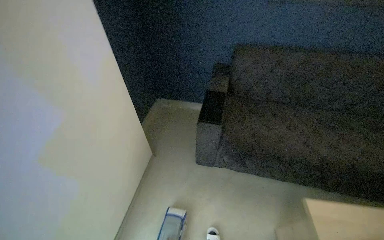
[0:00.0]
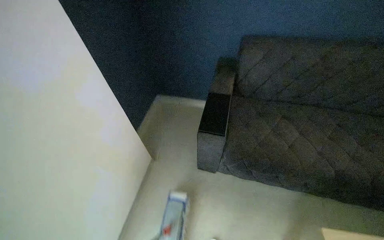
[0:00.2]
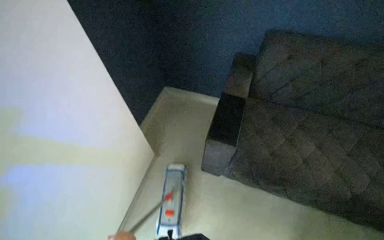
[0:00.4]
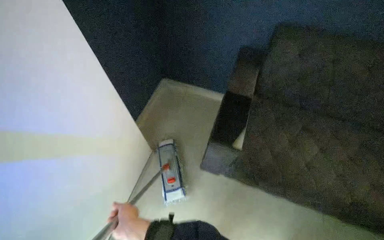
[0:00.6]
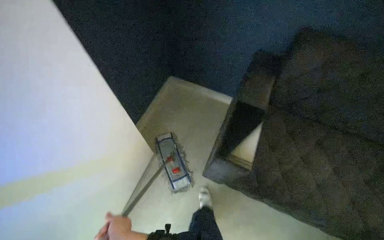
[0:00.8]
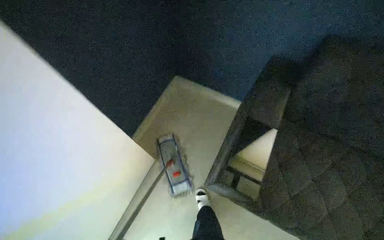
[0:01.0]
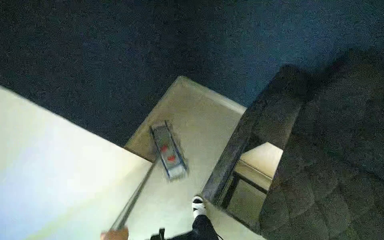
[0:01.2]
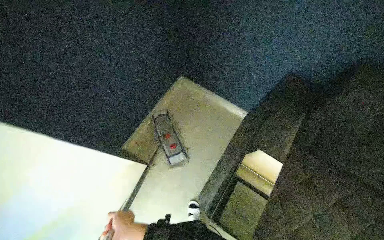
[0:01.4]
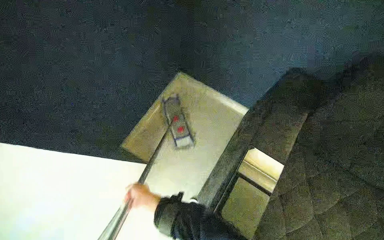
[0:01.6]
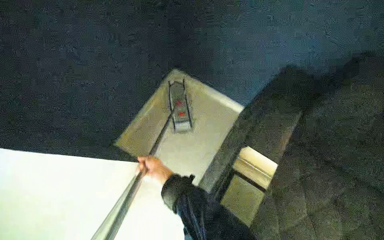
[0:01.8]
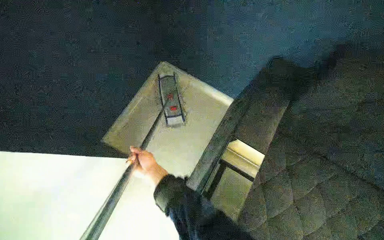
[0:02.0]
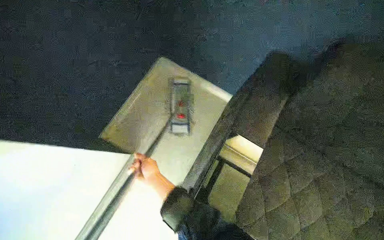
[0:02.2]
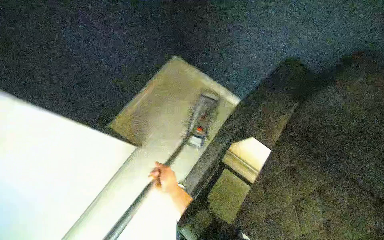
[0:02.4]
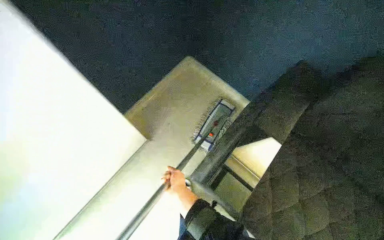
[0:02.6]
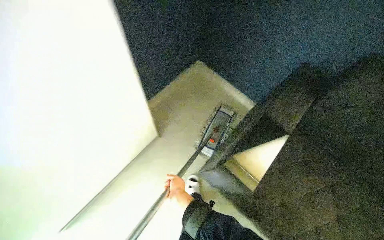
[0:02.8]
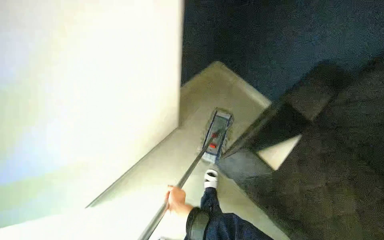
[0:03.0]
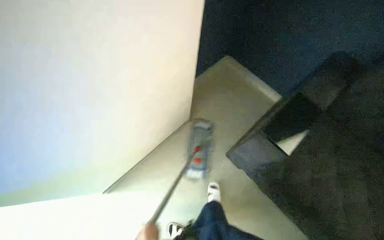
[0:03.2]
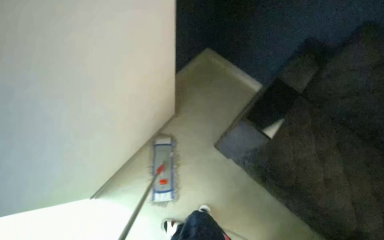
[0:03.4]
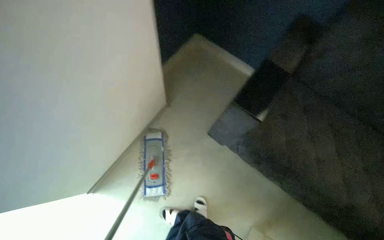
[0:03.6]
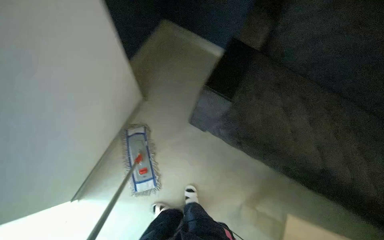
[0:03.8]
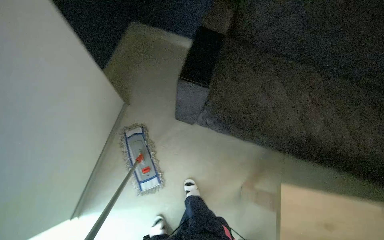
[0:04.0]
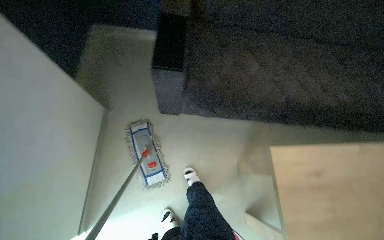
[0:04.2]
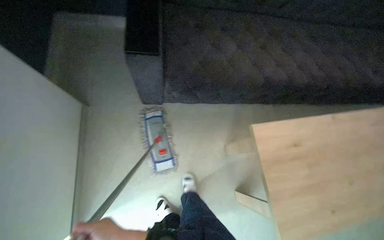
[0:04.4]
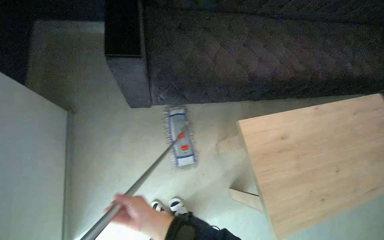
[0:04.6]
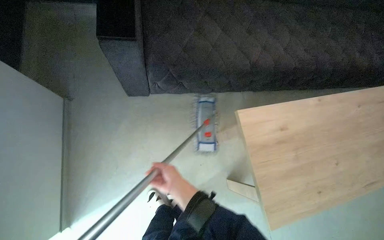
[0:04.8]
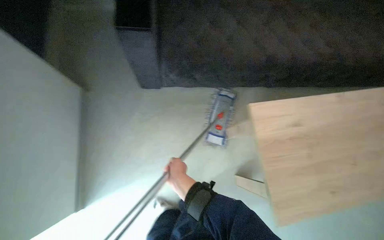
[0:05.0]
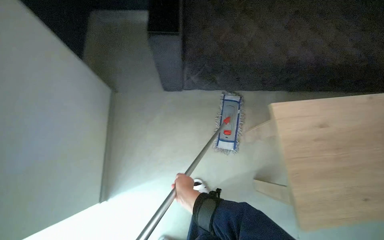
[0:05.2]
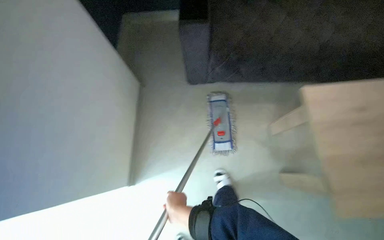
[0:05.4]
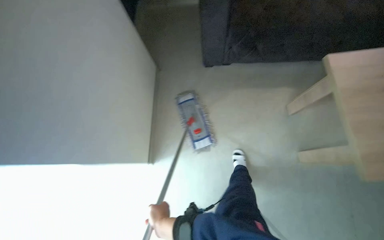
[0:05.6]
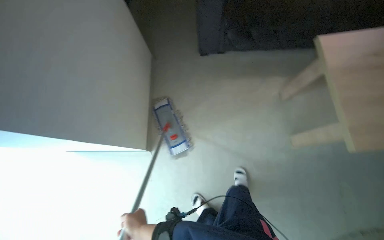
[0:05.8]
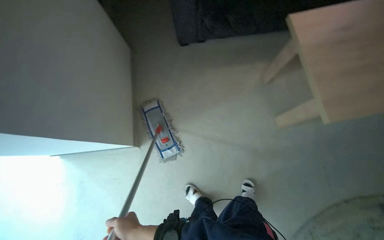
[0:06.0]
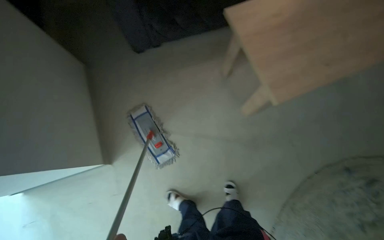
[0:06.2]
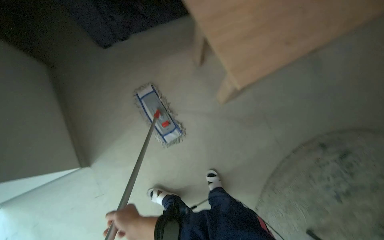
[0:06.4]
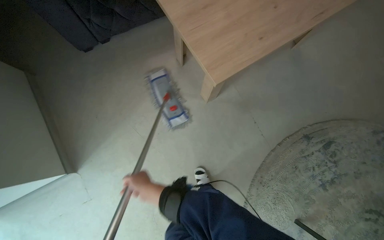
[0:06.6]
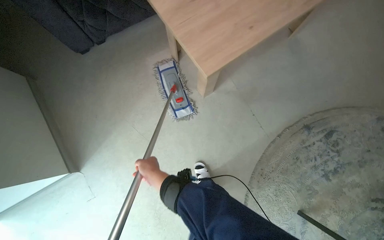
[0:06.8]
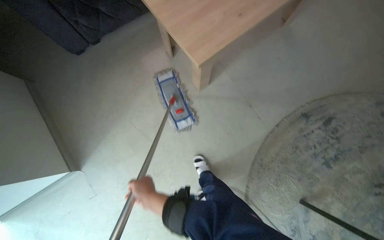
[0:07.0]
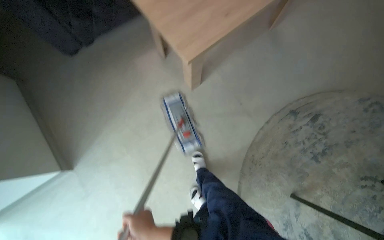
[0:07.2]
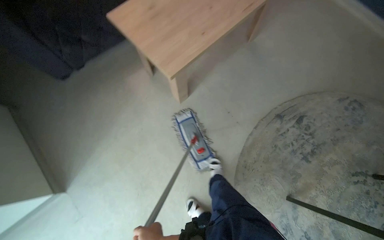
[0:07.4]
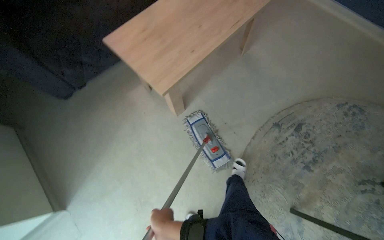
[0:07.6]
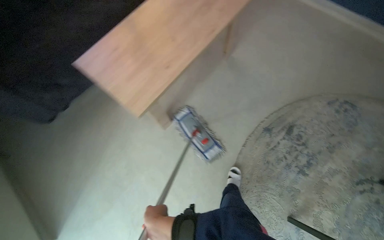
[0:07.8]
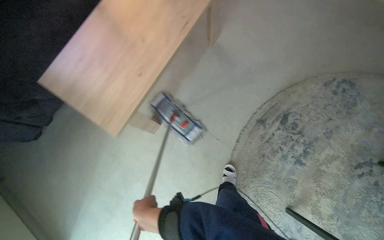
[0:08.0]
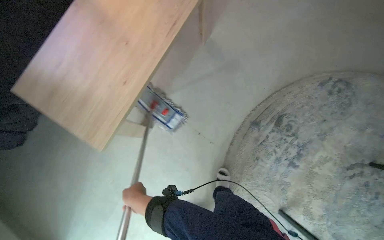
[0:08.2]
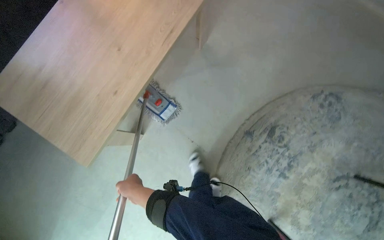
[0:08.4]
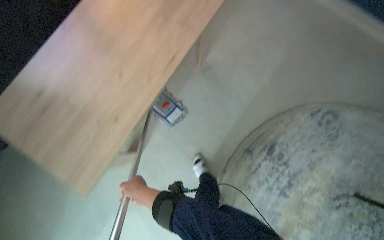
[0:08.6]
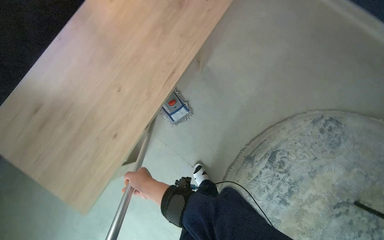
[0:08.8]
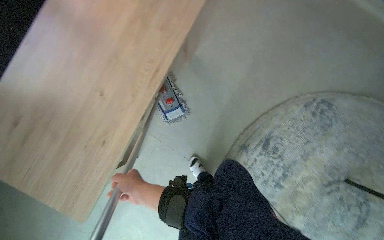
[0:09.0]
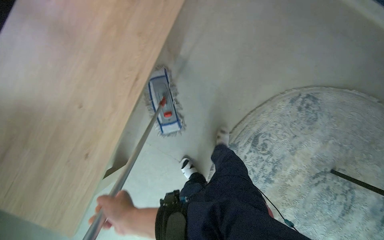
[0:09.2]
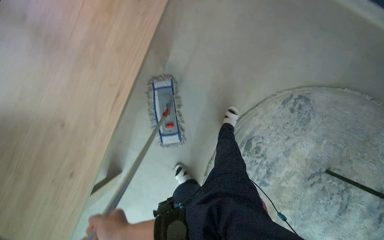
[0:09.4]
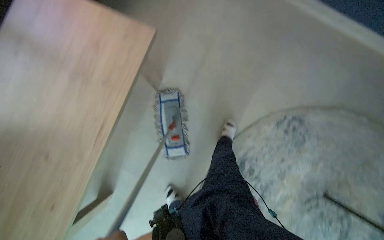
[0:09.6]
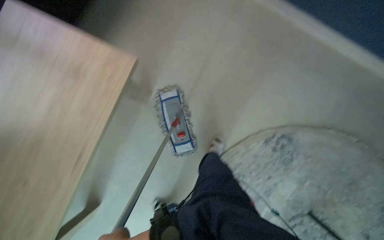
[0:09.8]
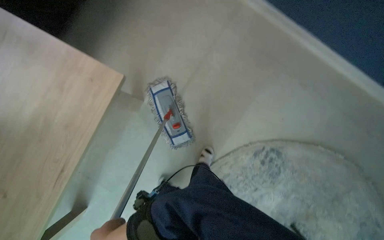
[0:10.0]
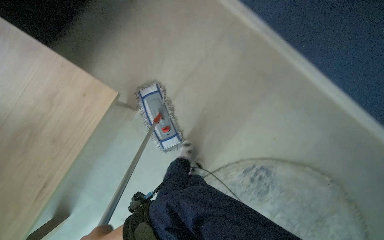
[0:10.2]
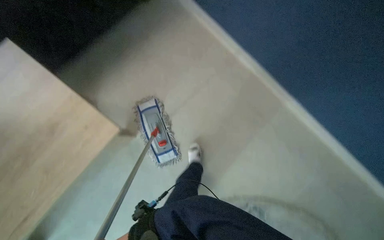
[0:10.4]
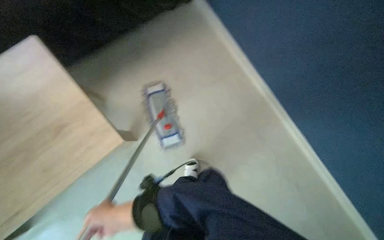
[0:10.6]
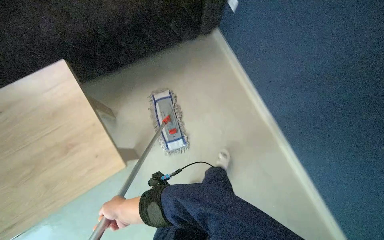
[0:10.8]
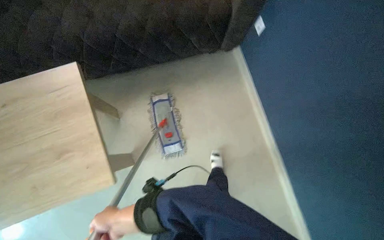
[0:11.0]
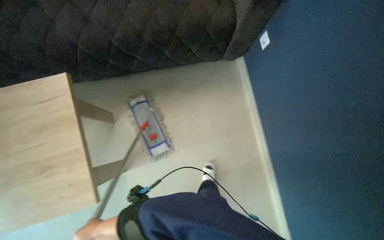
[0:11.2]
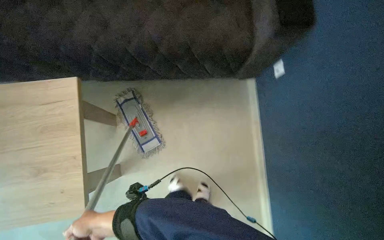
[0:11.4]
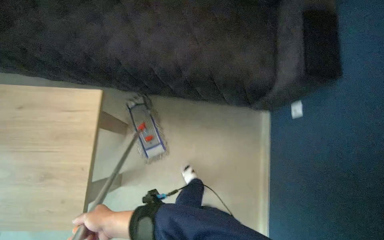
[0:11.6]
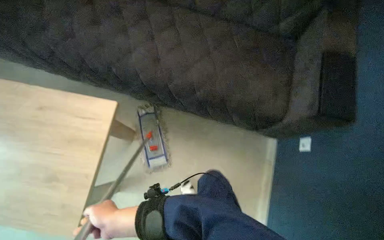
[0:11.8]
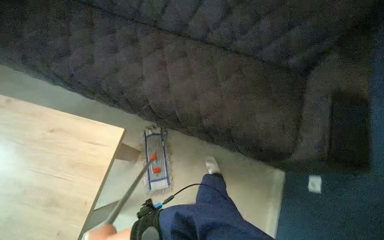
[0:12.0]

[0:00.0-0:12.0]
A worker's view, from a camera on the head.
Job: mopping floor.
The whole recording: Mopping floor. The worker mops the floor with a flat mop.
0:06.0 to 0:07.6: The camera travels to the right, roughly 60 cm. The scene rotates counterclockwise by roughly 35 degrees.
0:07.6 to 0:09.0: The wearer moves some 60 cm.
0:09.0 to 0:10.4: The camera travels approximately 40 cm.
0:10.4 to 0:12.0: The camera is carried about 50 cm. The wearer's head swings some 55 degrees to the left.

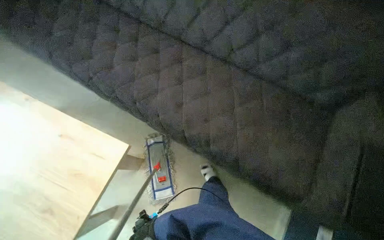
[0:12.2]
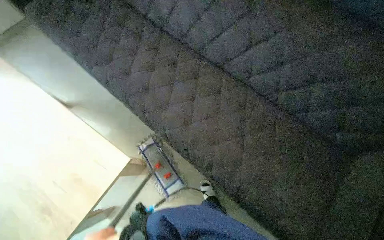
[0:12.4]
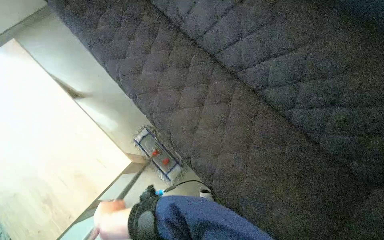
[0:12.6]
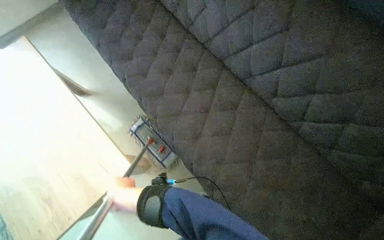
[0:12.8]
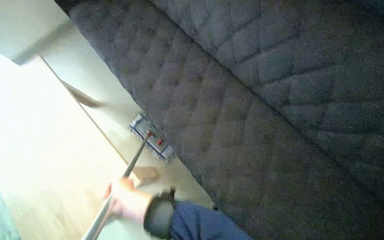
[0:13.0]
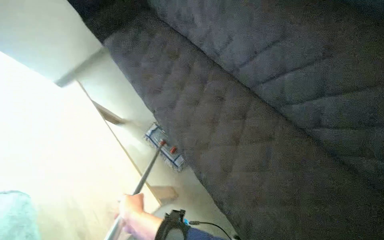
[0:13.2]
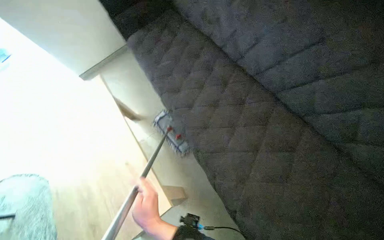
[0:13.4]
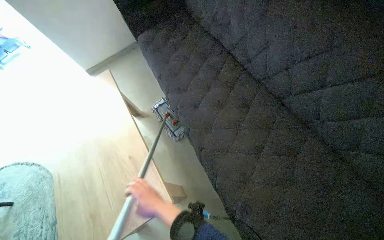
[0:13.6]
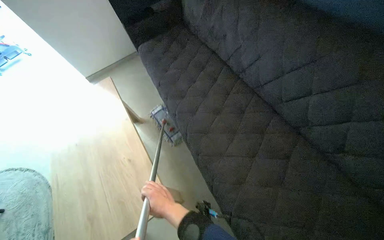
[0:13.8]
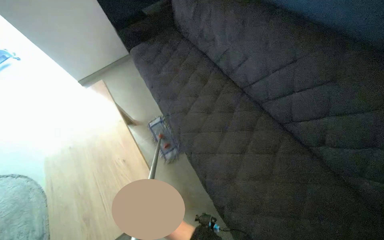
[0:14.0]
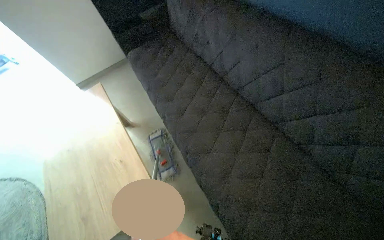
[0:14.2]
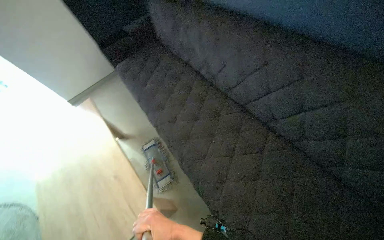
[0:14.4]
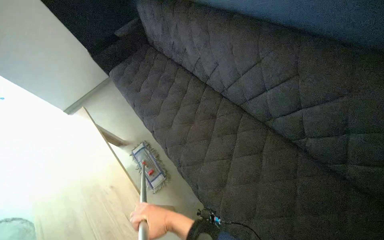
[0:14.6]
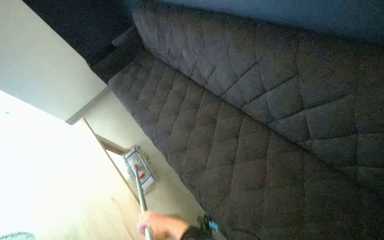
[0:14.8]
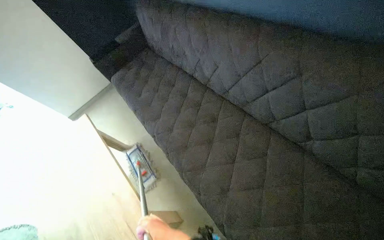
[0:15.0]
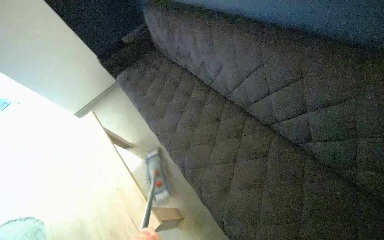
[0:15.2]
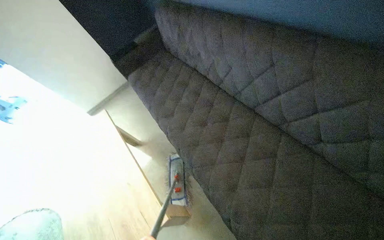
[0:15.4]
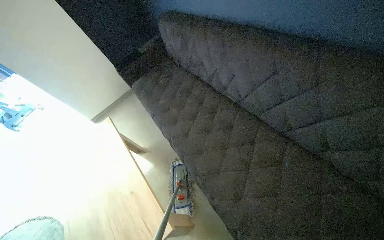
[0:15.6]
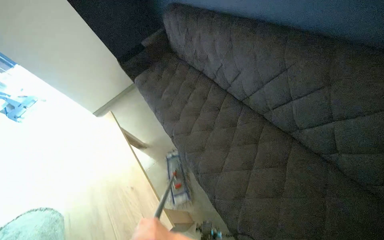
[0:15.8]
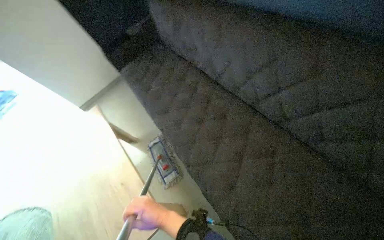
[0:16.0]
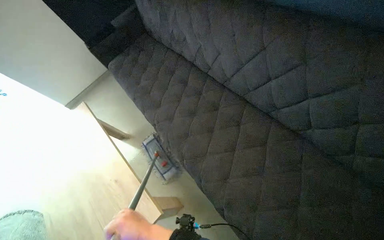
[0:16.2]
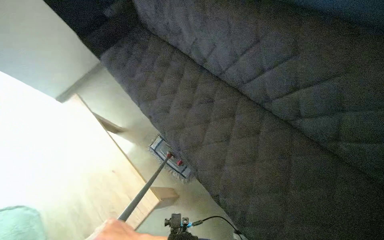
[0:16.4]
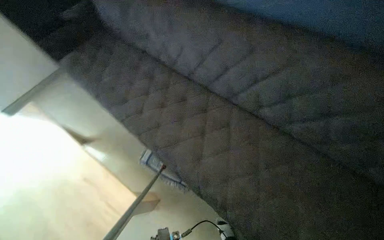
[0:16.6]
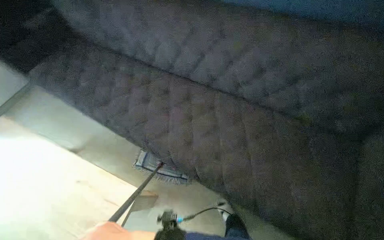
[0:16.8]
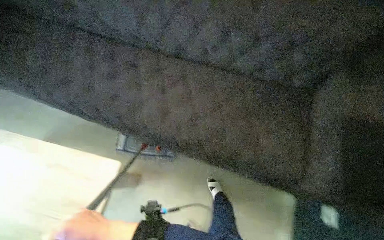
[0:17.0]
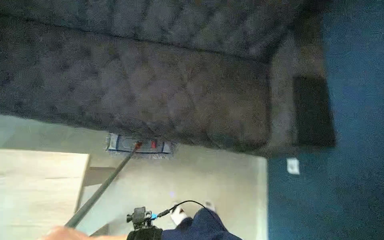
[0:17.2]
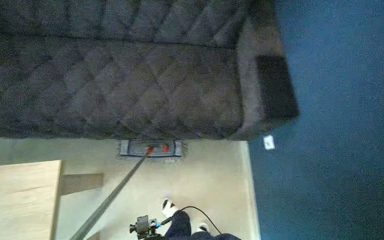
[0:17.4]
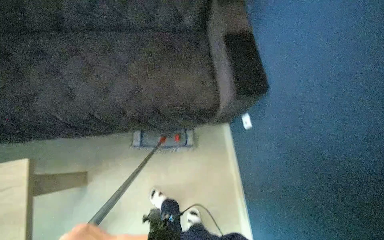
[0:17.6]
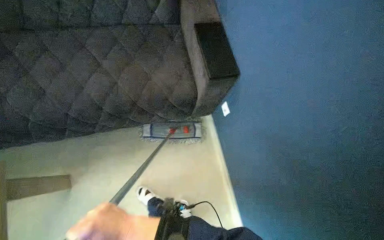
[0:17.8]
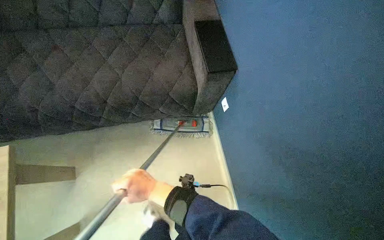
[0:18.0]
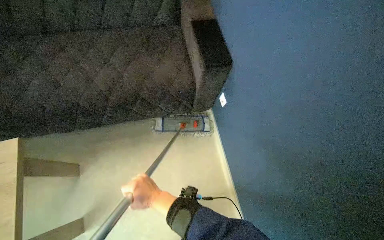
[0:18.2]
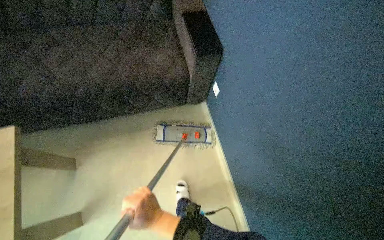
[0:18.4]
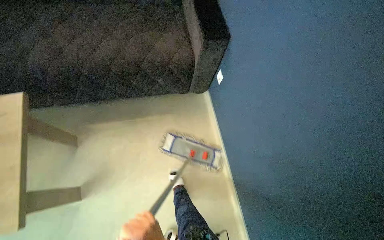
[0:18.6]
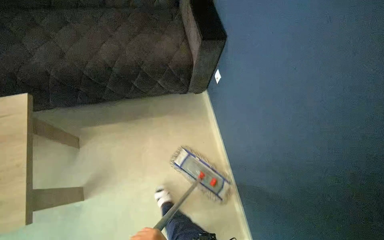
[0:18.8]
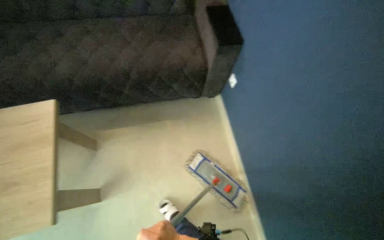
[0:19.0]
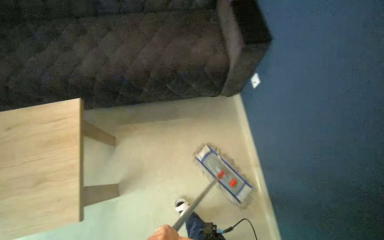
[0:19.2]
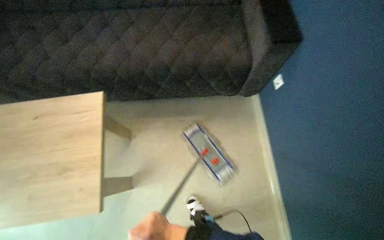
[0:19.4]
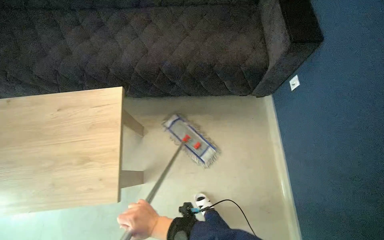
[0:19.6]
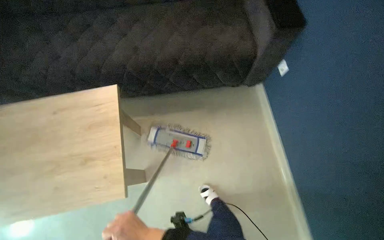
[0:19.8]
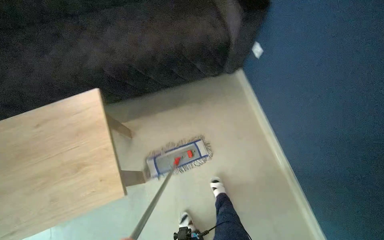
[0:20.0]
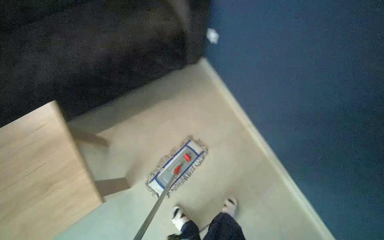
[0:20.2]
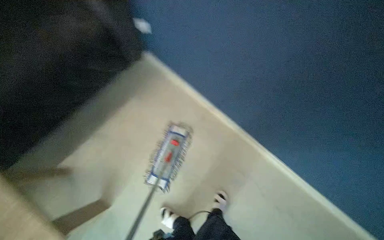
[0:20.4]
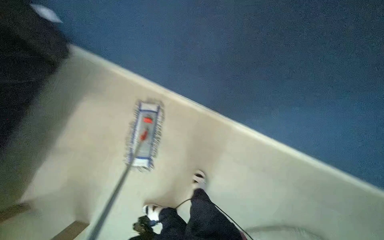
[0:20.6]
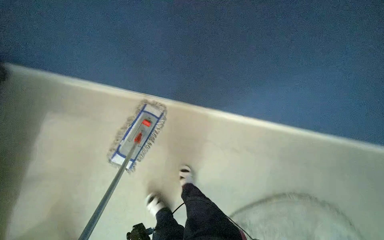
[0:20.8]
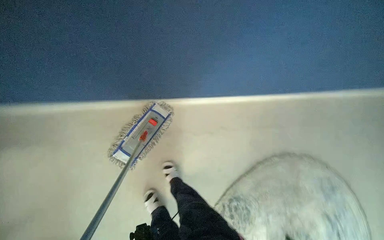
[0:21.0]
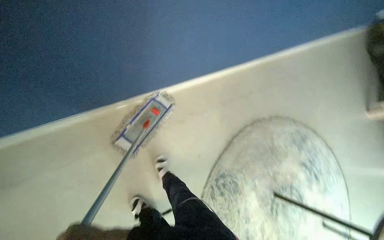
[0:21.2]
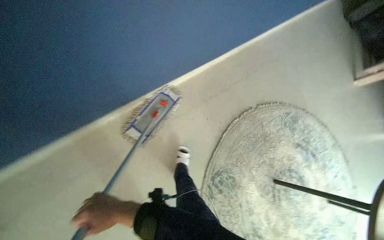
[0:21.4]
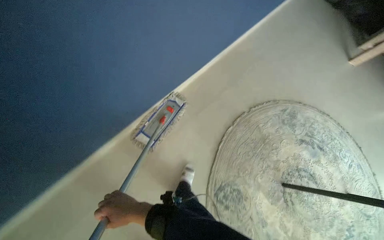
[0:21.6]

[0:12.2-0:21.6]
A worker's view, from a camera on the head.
Job: mopping floor.
The whole recording: Mopping floor. The worker mops the floor with a flat mop.
0:15.4 to 0:17.0: The wearer looks some 35 degrees further to the right.
0:17.0 to 0:18.4: The camera is carried about 40 cm. The wearer looks some 30 degrees further to the right.
